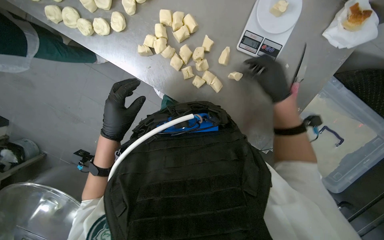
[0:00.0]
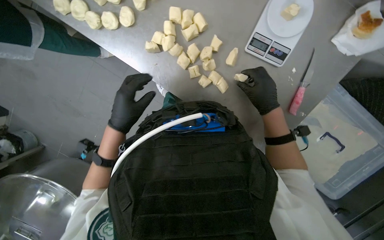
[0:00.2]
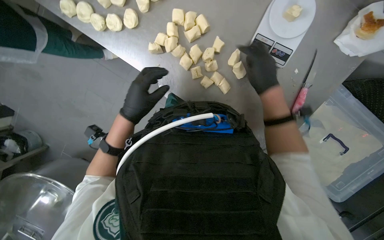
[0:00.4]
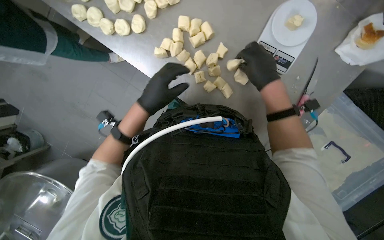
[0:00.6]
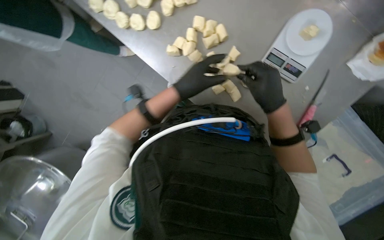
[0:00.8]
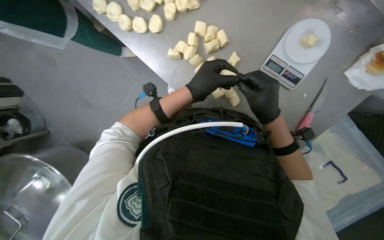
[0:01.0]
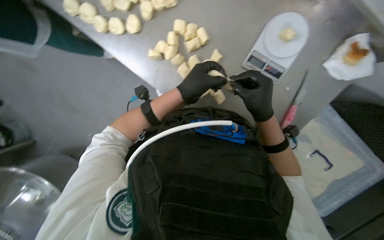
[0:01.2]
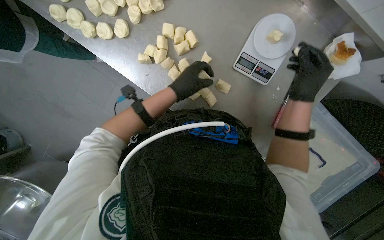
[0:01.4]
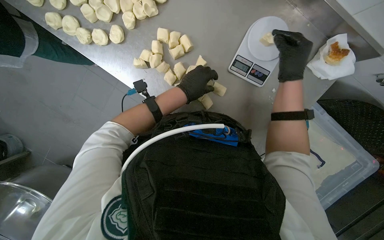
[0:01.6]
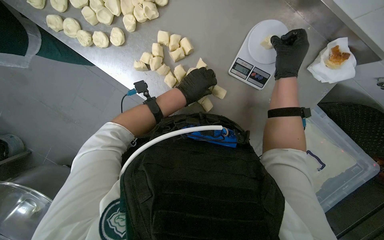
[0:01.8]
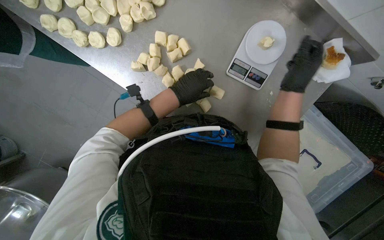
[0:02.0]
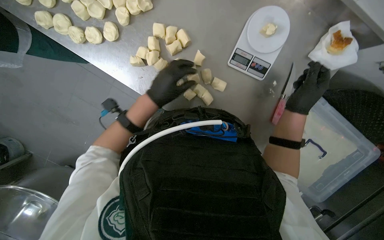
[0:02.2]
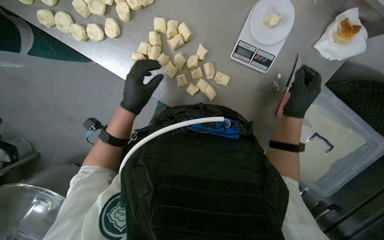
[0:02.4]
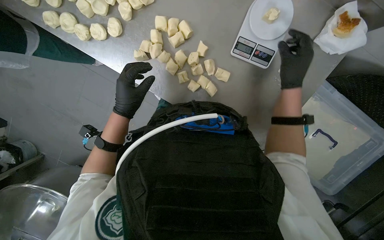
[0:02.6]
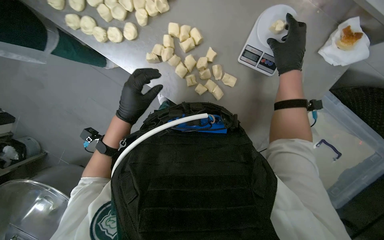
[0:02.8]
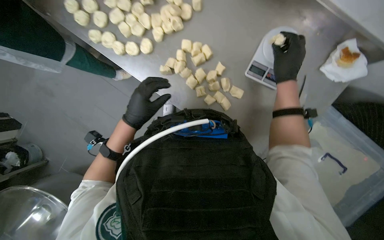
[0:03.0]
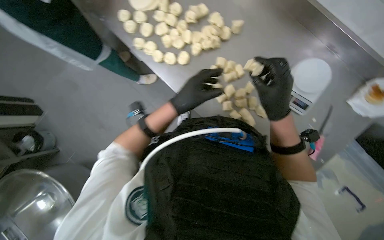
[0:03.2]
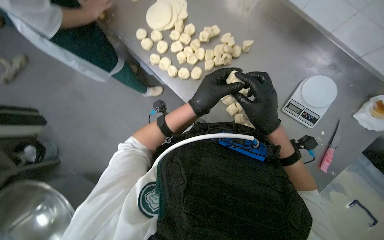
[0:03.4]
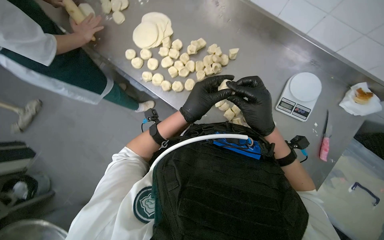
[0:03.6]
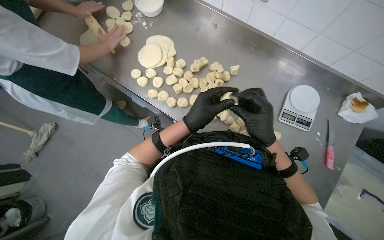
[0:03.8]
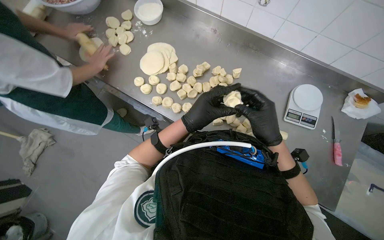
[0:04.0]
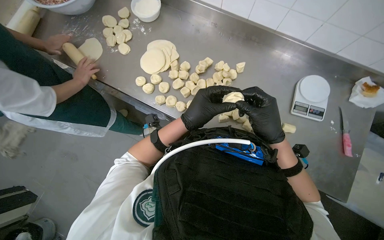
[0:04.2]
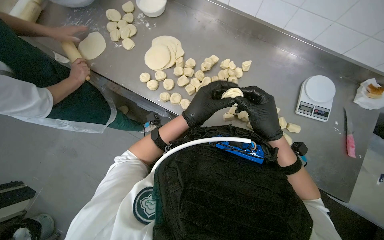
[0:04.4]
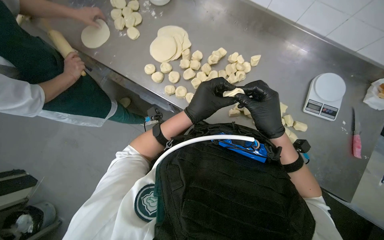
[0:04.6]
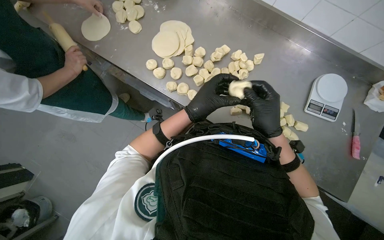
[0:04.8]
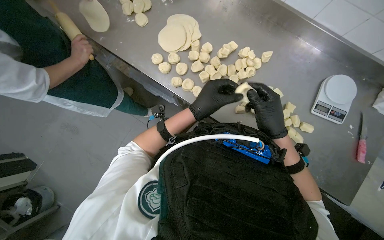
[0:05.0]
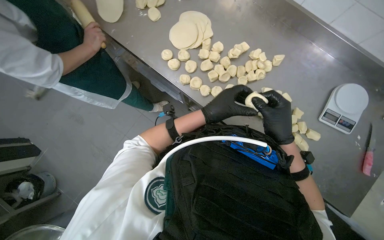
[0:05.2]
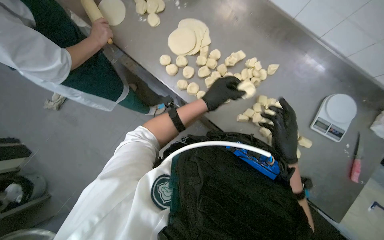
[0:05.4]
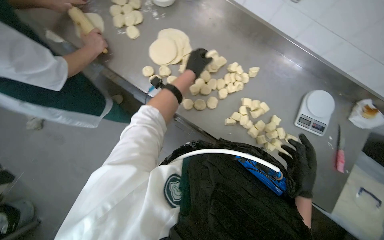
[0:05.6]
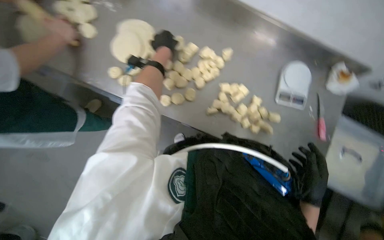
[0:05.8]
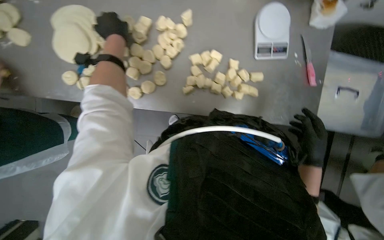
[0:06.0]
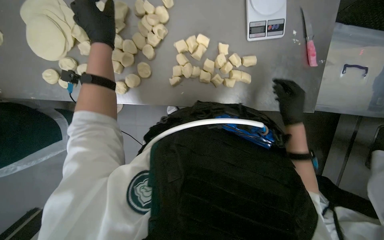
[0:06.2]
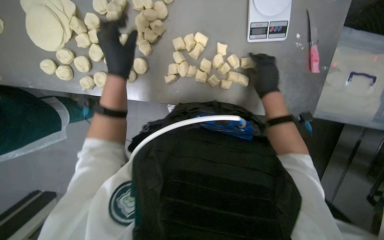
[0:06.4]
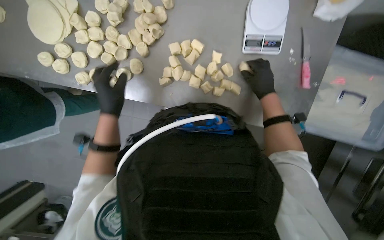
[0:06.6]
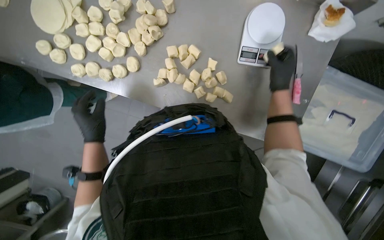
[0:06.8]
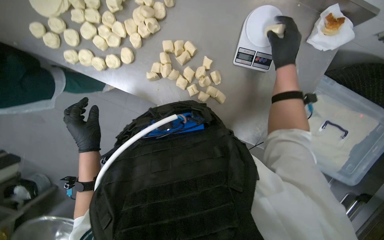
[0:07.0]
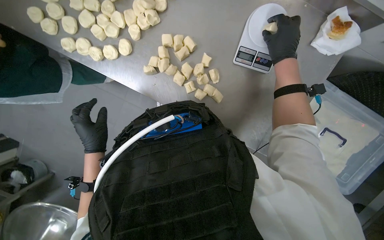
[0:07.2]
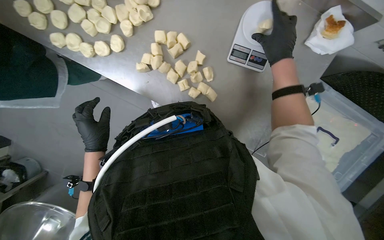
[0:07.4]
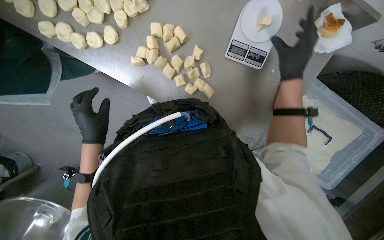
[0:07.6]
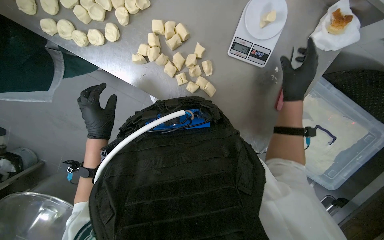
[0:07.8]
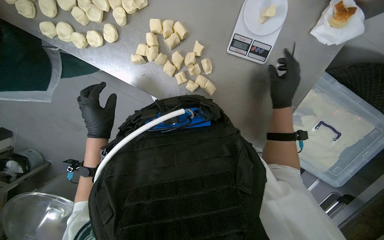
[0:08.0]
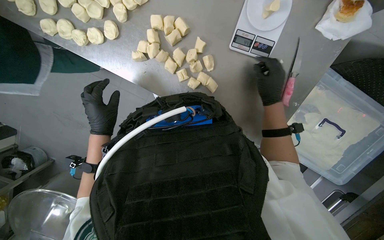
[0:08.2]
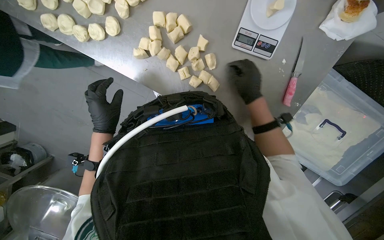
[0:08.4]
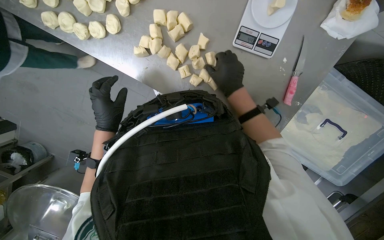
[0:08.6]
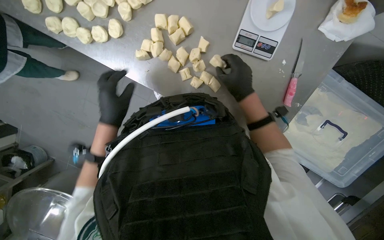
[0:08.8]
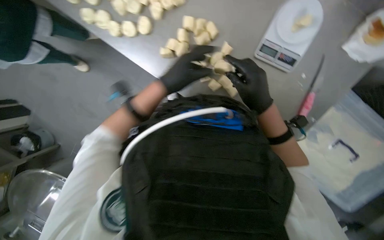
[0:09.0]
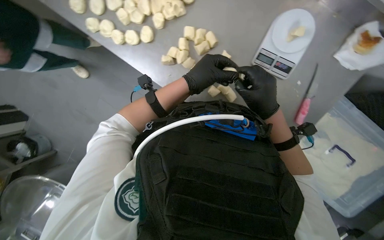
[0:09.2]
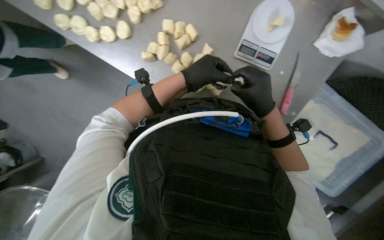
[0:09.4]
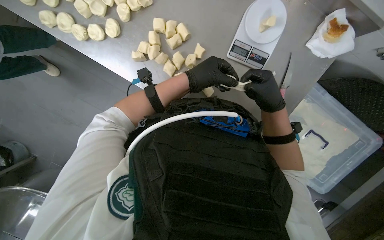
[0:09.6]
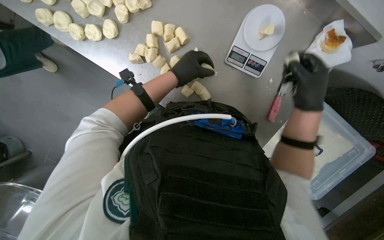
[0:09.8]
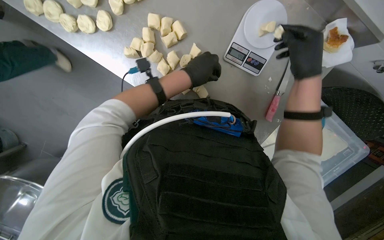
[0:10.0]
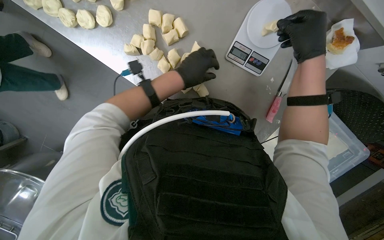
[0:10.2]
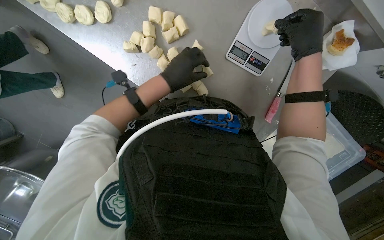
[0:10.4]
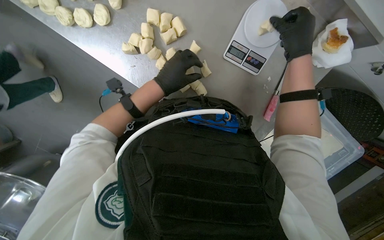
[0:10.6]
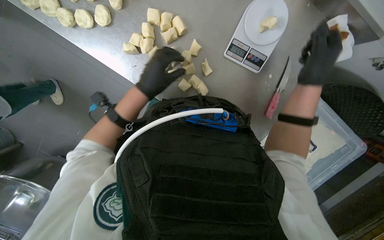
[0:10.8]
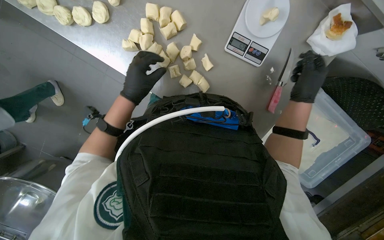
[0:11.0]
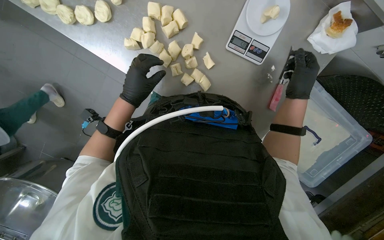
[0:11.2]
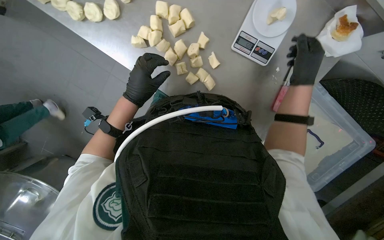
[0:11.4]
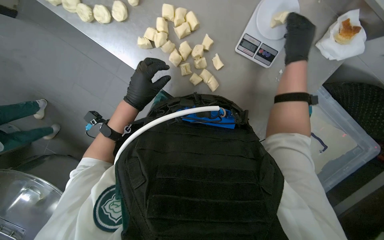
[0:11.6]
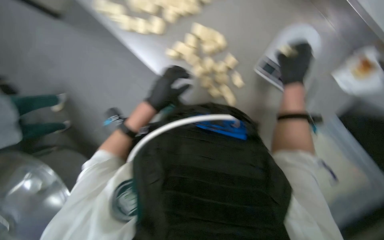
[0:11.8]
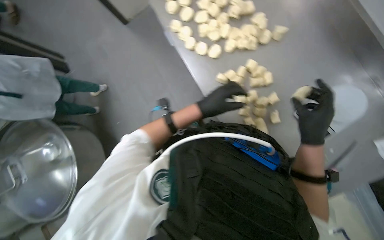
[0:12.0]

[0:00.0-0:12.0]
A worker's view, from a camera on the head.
Job: preparing food.
The whole recording: Weighing and shaping dough portions. The worker weighs individual dough pieces on a scale and shapes them.
0:00.0 to 0:01.6: The left hand shifts roughly 25 cm to the right and up the picture. Meanwhile the right hand moves up the picture, about 10 cm.
0:01.6 to 0:03.0: The right hand goes down the picture and returns, roughly 15 cm each way, while the left hand shifts approximately 25 cm to the left, down the picture and nearer to the camera.
0:03.0 to 0:04.4: The wearer looks approximately 15 degrees further upward. The right hand shifts approximately 40 cm to the left and nearer to the camera.
0:04.4 to 0:06.0: The view tips downward by some 20 degrees.
0:06.0 to 0:07.6: The wearer moves to the right, roughly 60 cm. The wearer's head swings some 35 degrees to the left.
0:07.6 to 0:09.0: The left hand heads to the right and up the picture, covering some 20 cm. Meanwhile the right hand goes about 20 cm to the left and down the picture.
0:09.0 to 0:10.4: The right hand shifts some 25 cm to the right and up the picture.
0:10.4 to 0:12.0: The view tilts approximately 20 degrees upward. Everything in view rotates roughly 25 degrees clockwise.

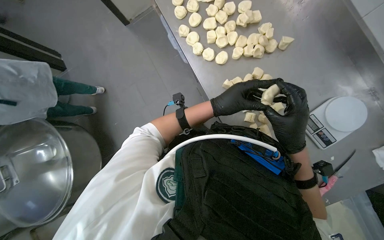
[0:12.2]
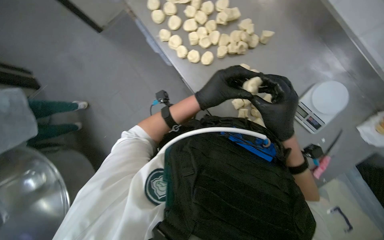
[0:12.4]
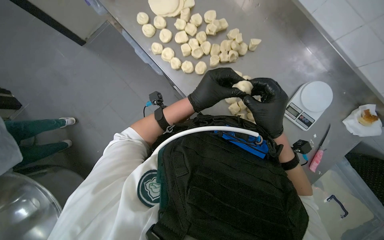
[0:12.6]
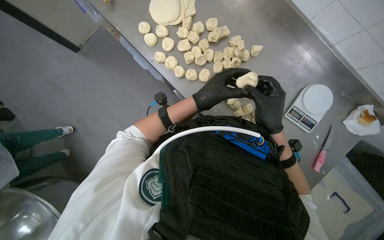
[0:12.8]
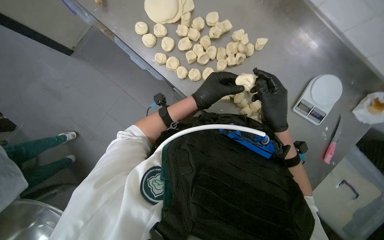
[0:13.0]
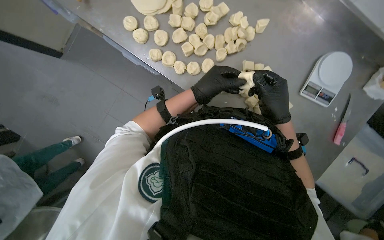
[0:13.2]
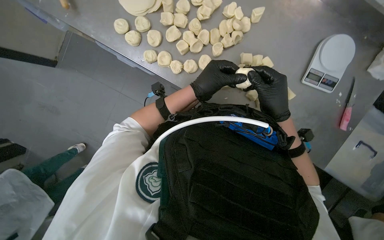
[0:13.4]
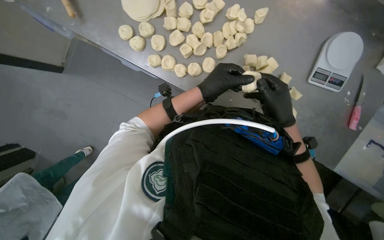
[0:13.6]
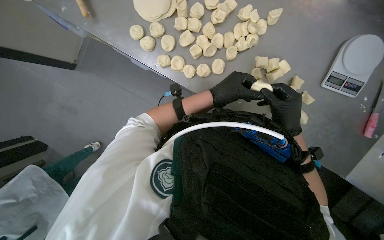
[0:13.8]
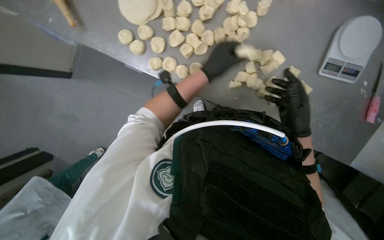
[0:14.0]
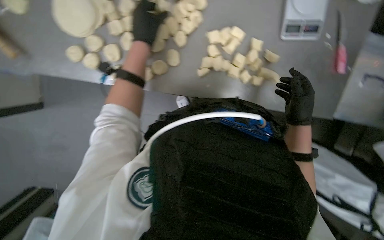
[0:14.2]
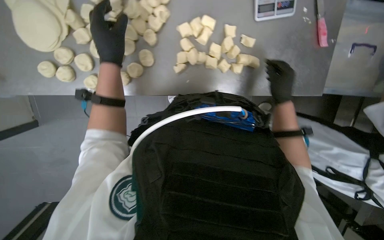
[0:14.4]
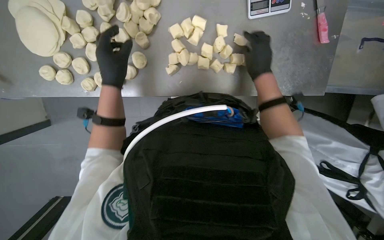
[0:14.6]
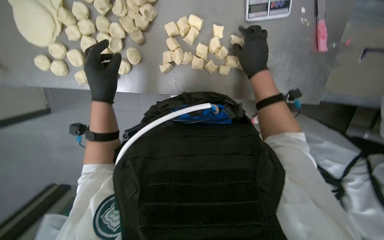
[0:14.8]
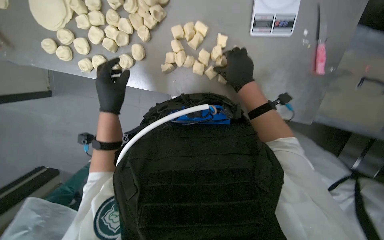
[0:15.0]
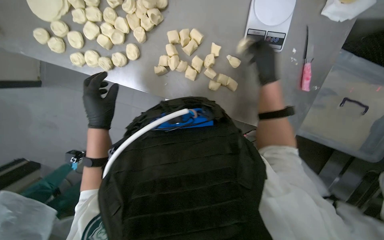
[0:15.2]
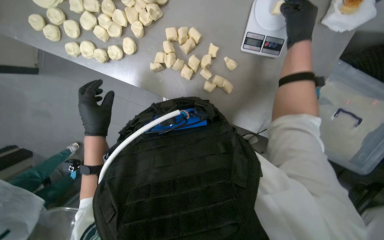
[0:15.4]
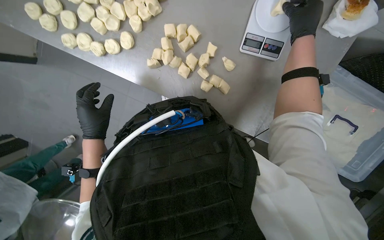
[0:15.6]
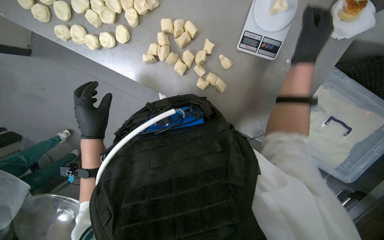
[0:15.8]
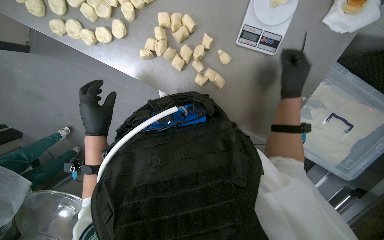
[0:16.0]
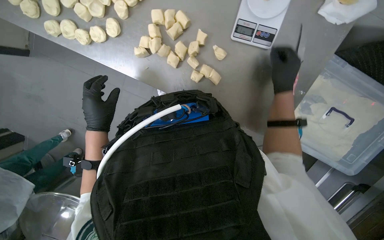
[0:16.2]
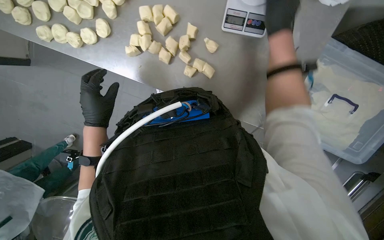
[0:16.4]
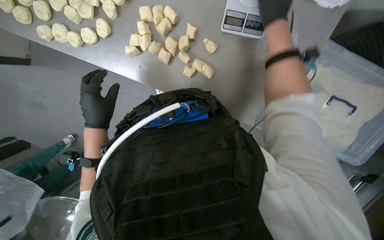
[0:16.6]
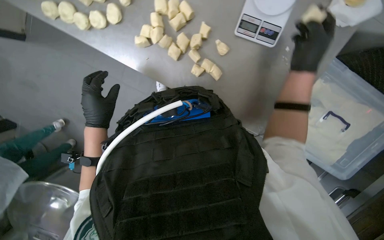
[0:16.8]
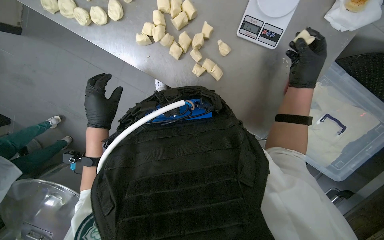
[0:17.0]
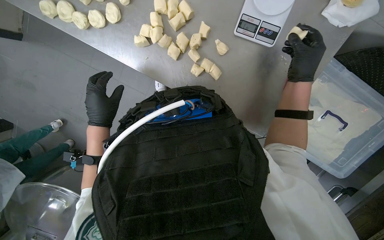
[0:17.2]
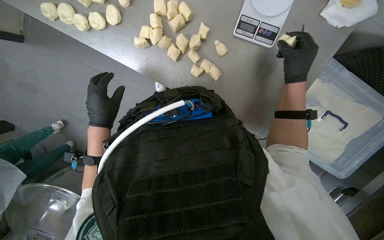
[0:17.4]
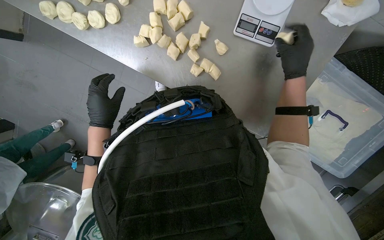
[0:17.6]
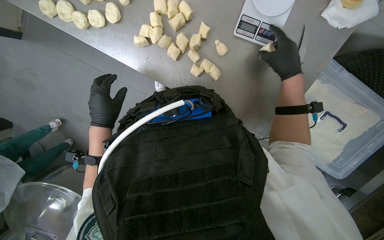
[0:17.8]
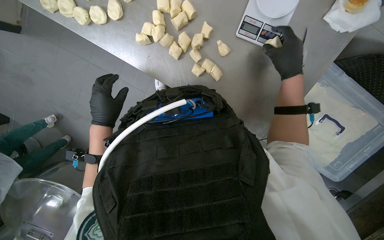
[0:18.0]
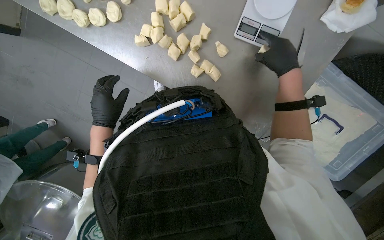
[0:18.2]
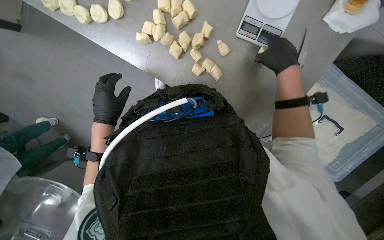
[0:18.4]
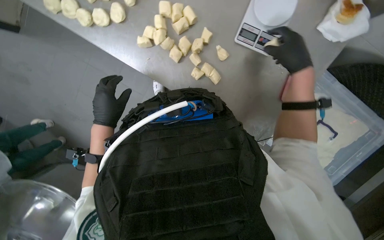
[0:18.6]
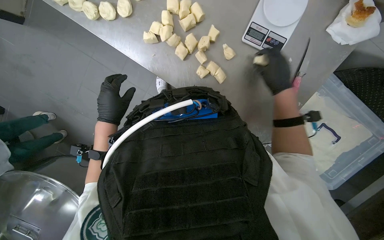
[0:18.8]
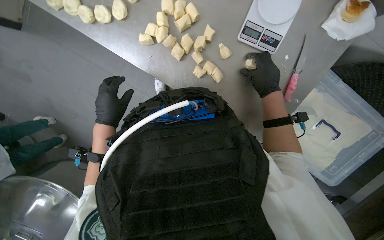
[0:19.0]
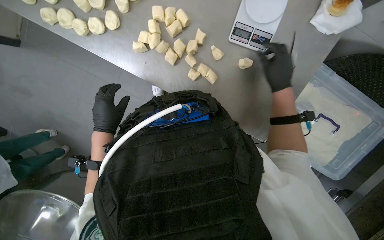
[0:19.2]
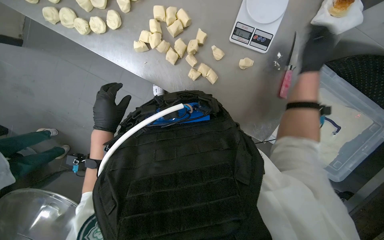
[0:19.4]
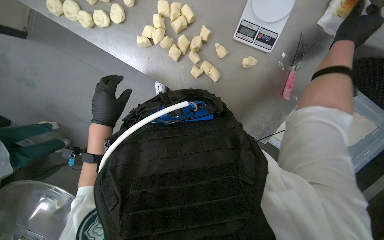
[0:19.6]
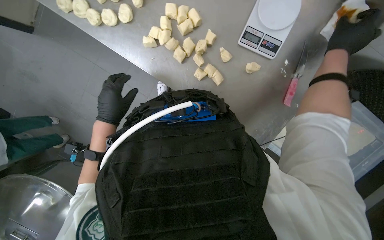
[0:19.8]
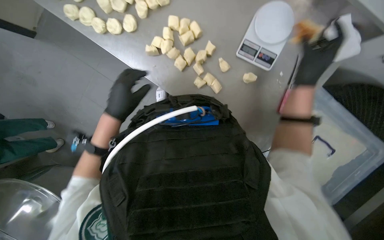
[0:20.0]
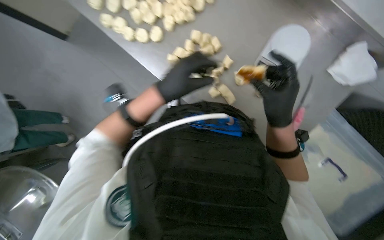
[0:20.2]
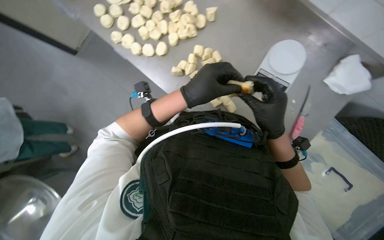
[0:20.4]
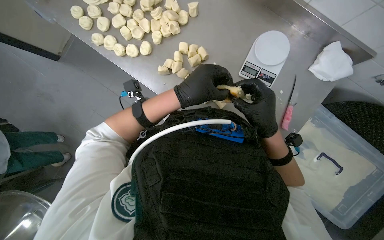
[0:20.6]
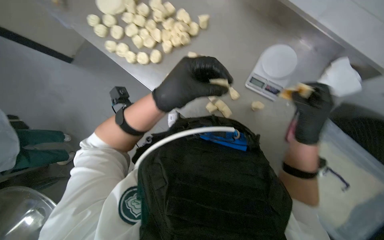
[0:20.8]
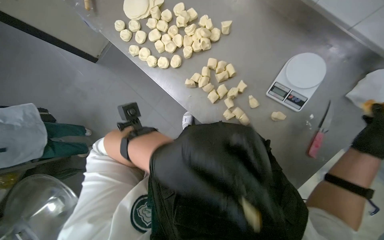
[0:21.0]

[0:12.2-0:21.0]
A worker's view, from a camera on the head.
Job: preparing food.
The whole recording: Weighing and shaping dough portions. The worker weighs individual dough pieces on a scale and shapes them.
0:15.2 to 0:16.6: The right hand goes up and down the picture, approximately 20 cm each way, reversing 2 times.
0:16.6 to 0:18.0: The right hand shifts approximately 10 cm down the picture.
0:18.0 to 0:19.6: The right hand moves to the right, approximately 15 cm.
0:19.6 to 0:21.0: The view tilts approximately 15 degrees upward. The right hand heads down the picture, covering approximately 10 cm, while the left hand goes some 25 cm nearer to the camera and to the right.
